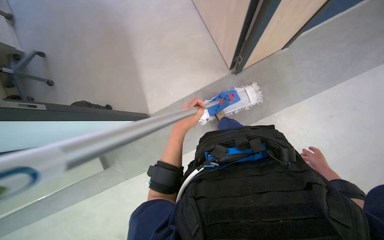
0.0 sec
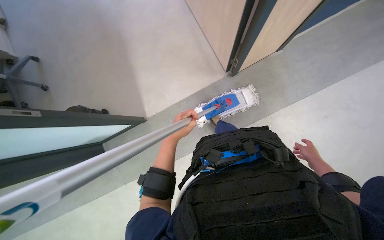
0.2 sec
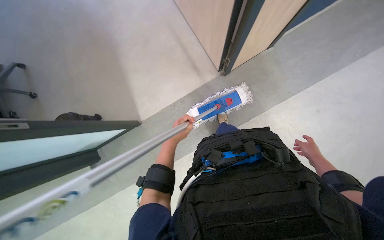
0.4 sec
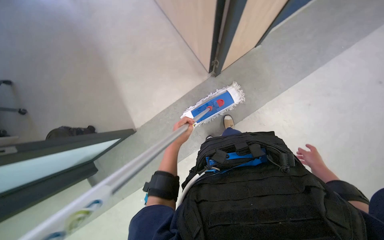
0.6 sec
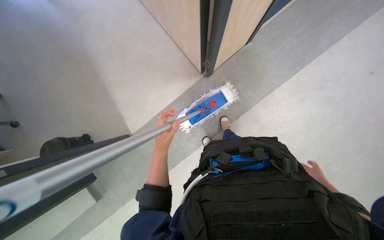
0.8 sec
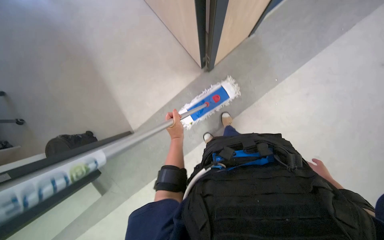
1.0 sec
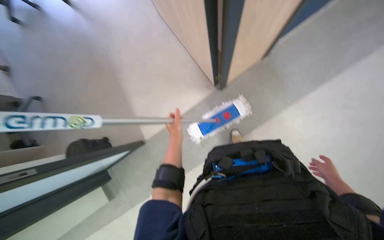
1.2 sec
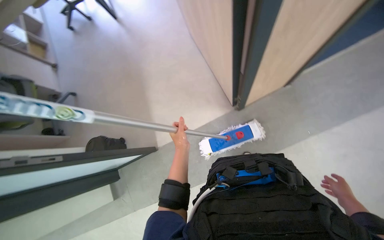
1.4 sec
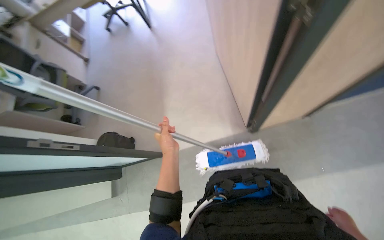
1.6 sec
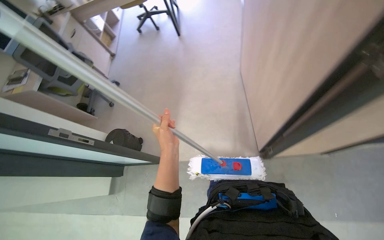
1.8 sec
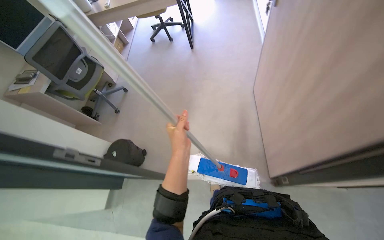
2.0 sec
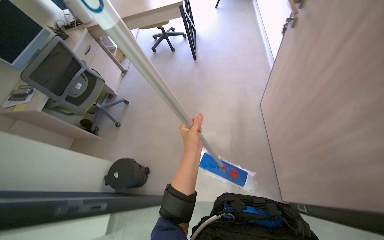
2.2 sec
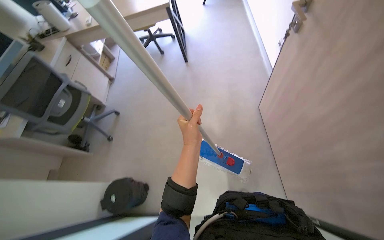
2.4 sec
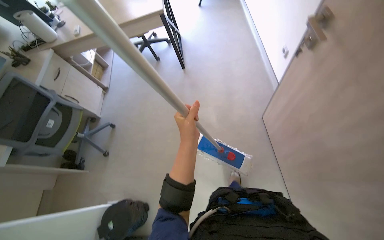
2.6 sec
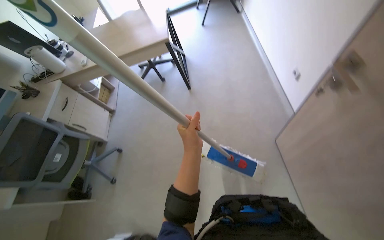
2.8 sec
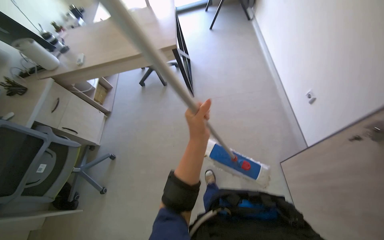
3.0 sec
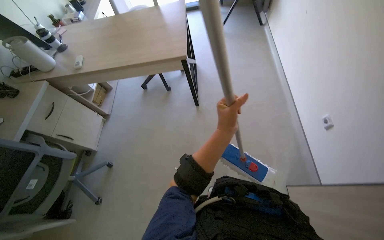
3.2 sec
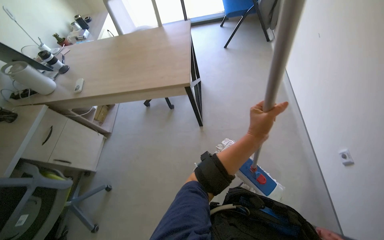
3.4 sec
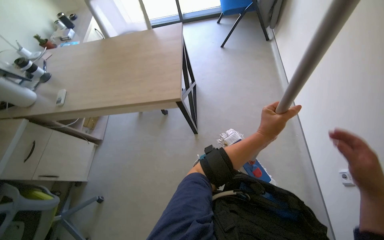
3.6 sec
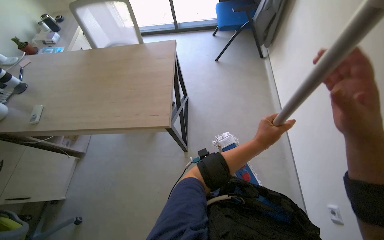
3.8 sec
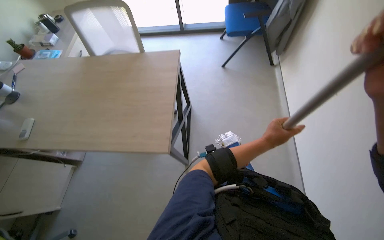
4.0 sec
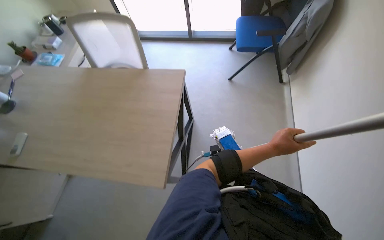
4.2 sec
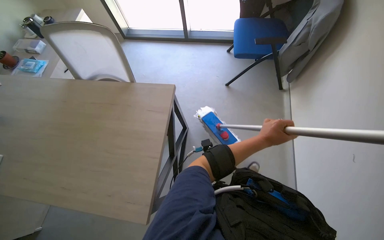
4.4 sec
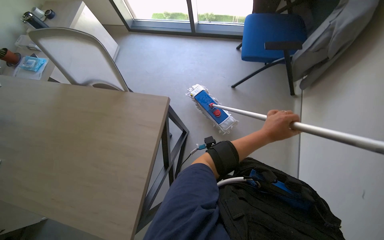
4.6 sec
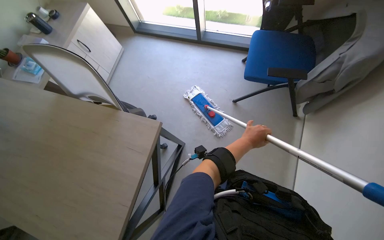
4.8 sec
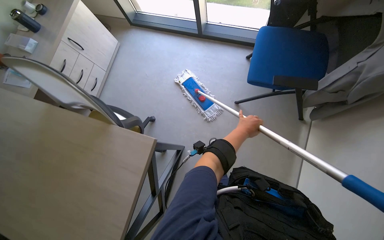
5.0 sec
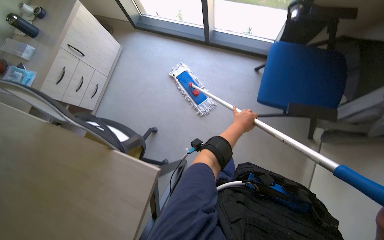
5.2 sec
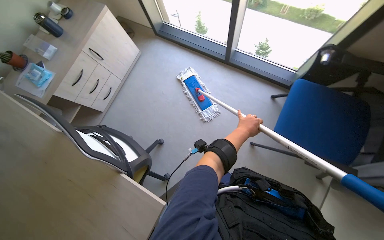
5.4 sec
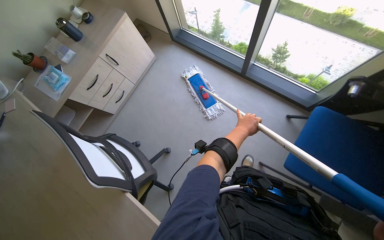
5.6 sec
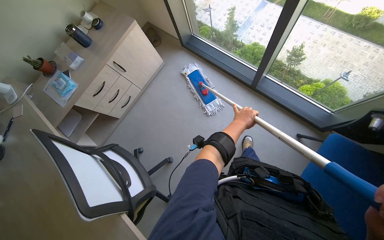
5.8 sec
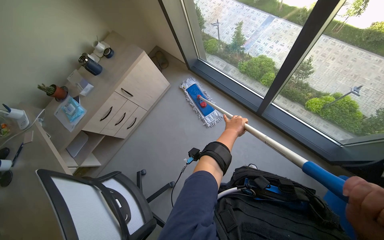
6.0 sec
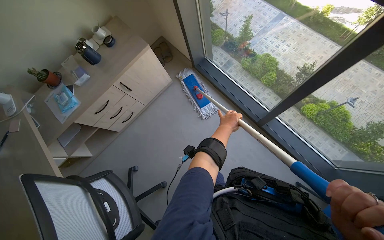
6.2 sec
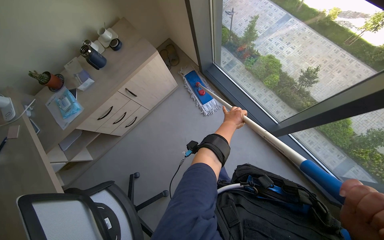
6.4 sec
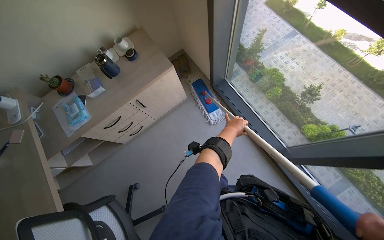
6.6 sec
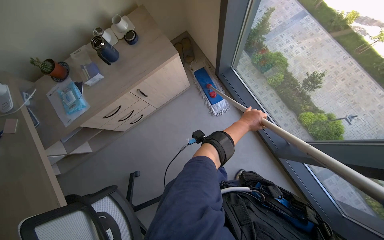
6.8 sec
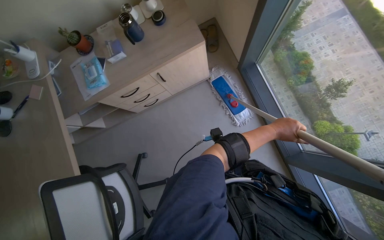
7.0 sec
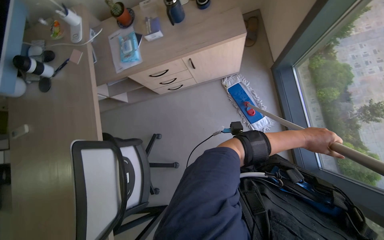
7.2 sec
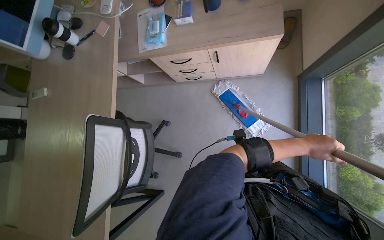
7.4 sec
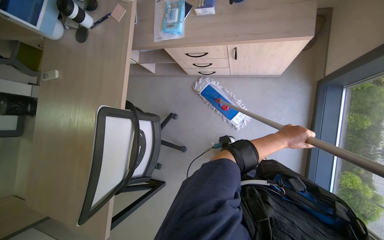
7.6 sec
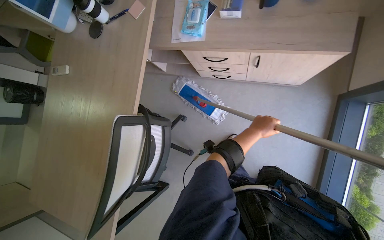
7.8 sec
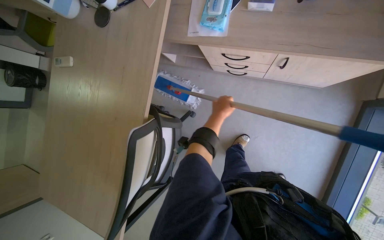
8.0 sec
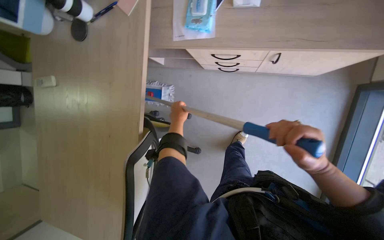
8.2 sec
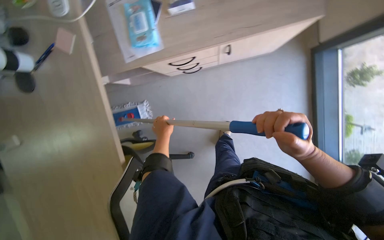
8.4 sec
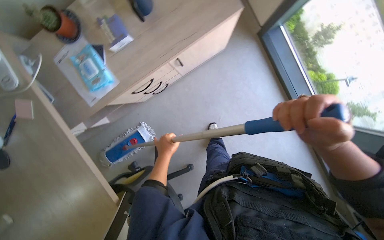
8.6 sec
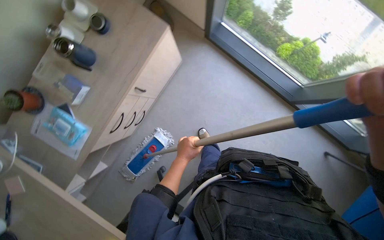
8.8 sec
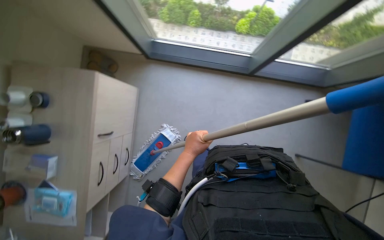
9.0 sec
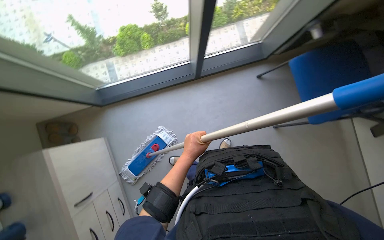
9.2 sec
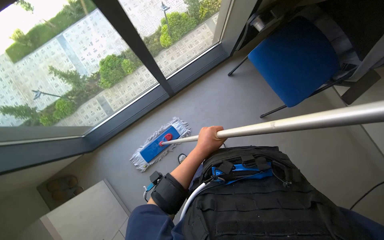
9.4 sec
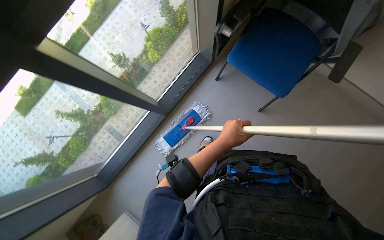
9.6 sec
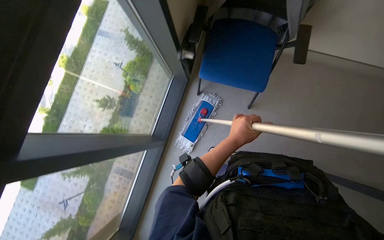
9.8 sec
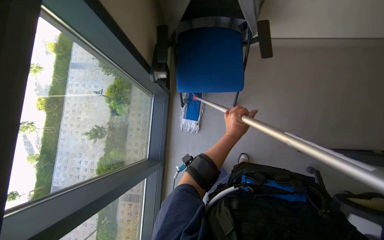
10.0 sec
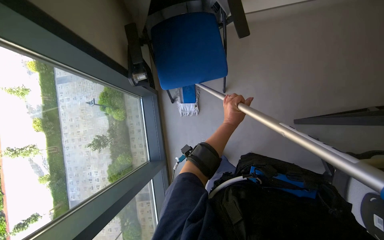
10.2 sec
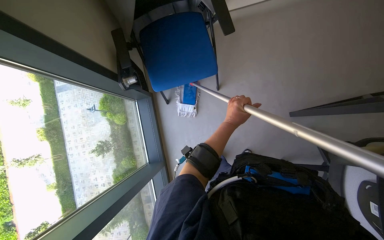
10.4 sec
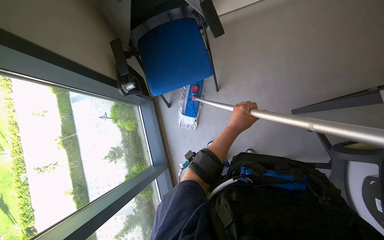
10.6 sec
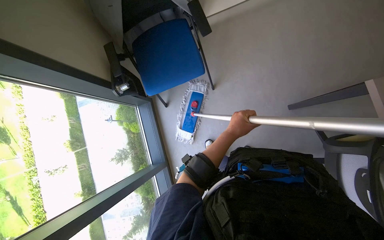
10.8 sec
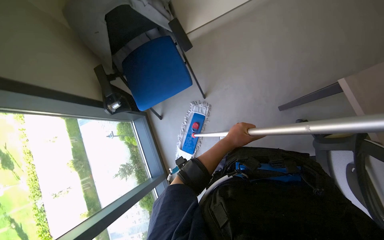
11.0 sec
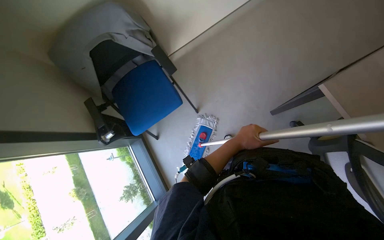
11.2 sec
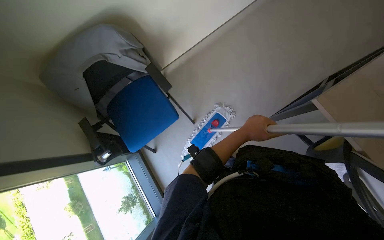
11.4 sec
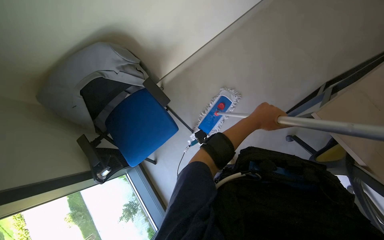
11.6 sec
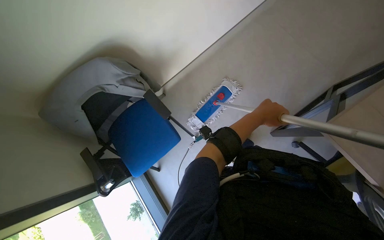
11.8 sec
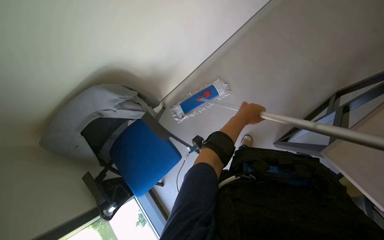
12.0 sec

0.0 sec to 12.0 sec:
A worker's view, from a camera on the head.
Job: mopping floor.
The whole recording: Mopping office floor. The worker mops the office floor, moving around desks and chairs.
0.0 sec to 1.6 sec: The wearer looks some 20 degrees further upward.
1.6 sec to 3.0 sec: The wearer moves some 50 cm. The view tilts some 20 degrees upward.
3.0 sec to 4.4 sec: The wearer moves about 1 m.
4.4 sec to 6.0 sec: The camera is carried some 1 m. The head rotates roughly 35 degrees to the left.
6.0 sec to 7.6 sec: The camera is carried about 50 cm. The camera pitches downward, by roughly 25 degrees. Everything in view rotates roughly 55 degrees clockwise.
7.6 sec to 9.0 sec: The scene turns some 60 degrees counterclockwise in the picture.
10.4 sec to 12.0 sec: The camera is carried some 60 cm. The camera pitches upward, by some 10 degrees. The scene rotates counterclockwise by about 25 degrees.

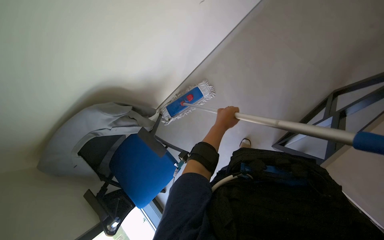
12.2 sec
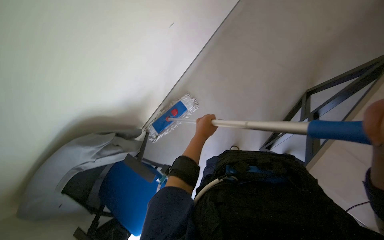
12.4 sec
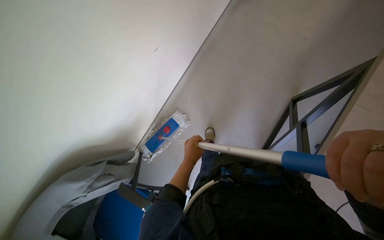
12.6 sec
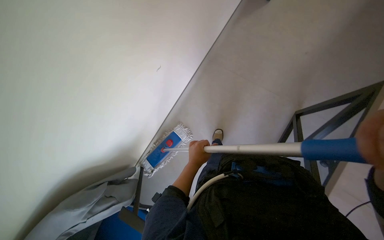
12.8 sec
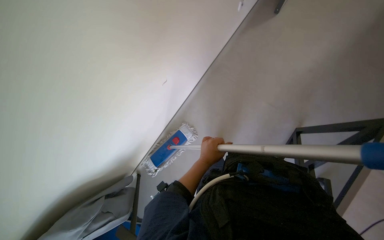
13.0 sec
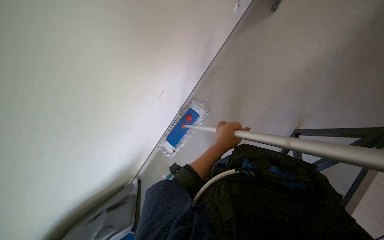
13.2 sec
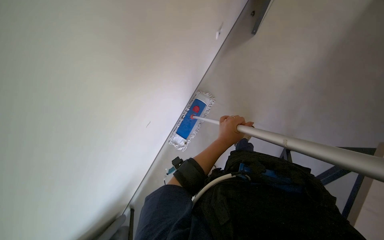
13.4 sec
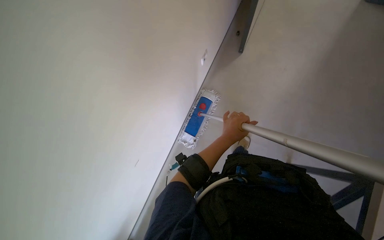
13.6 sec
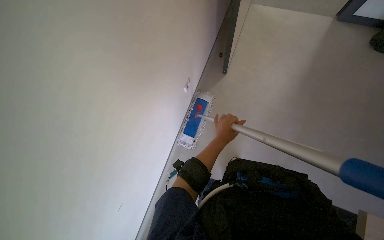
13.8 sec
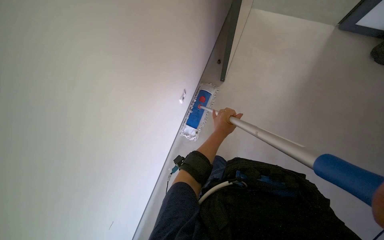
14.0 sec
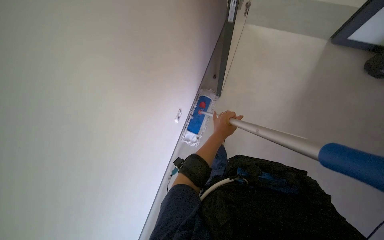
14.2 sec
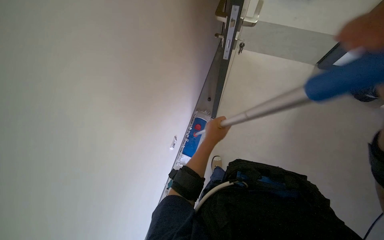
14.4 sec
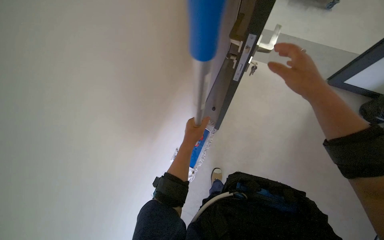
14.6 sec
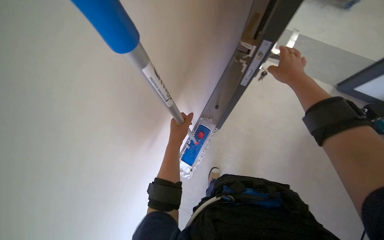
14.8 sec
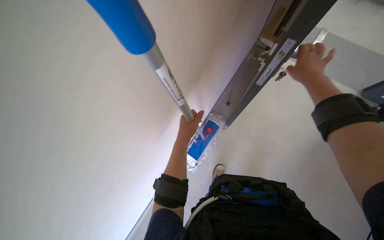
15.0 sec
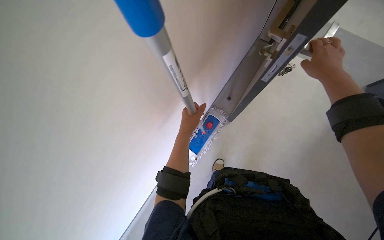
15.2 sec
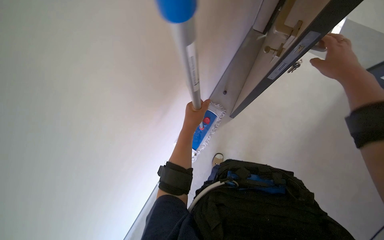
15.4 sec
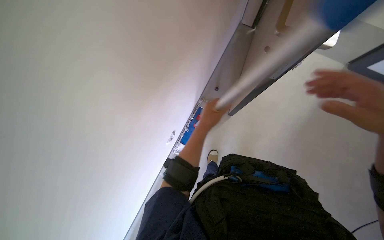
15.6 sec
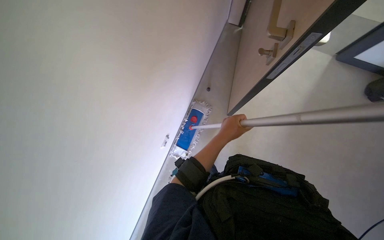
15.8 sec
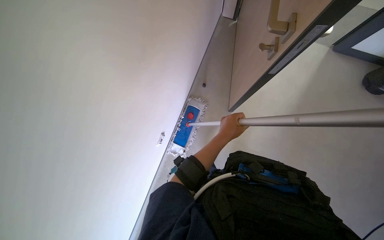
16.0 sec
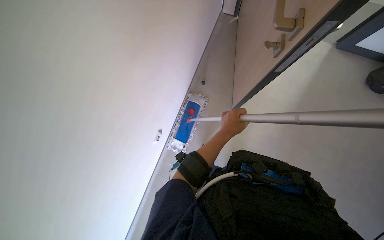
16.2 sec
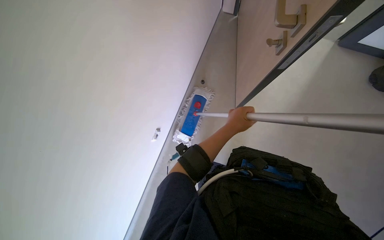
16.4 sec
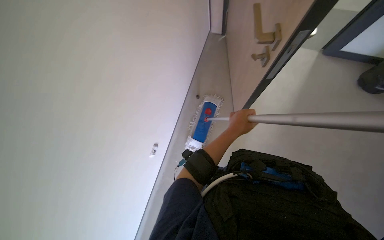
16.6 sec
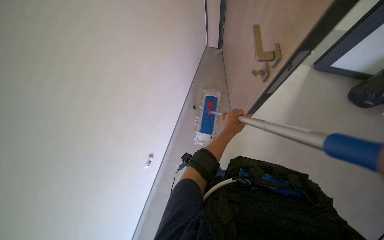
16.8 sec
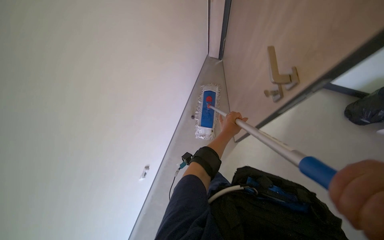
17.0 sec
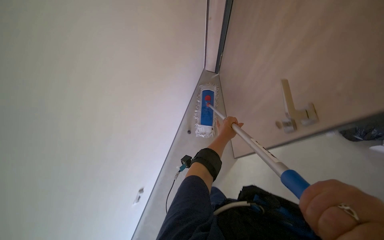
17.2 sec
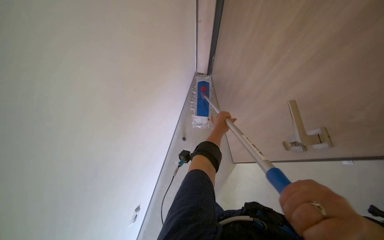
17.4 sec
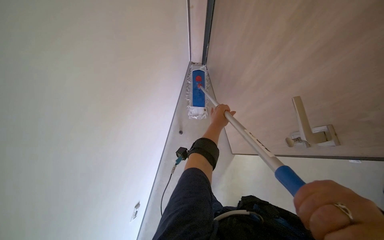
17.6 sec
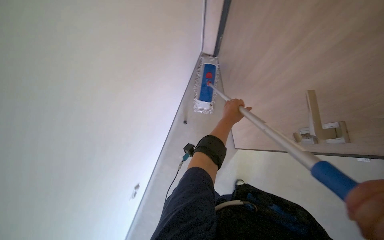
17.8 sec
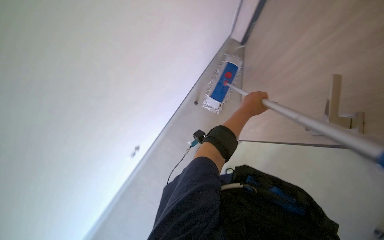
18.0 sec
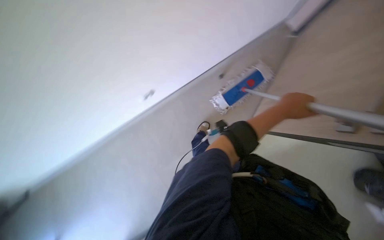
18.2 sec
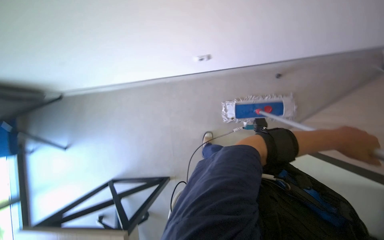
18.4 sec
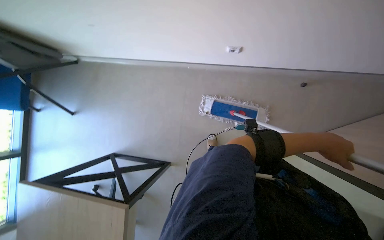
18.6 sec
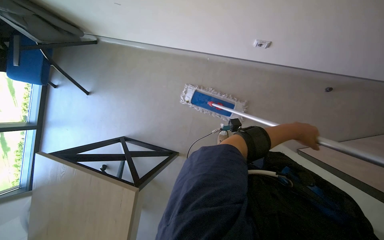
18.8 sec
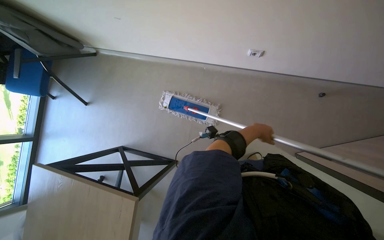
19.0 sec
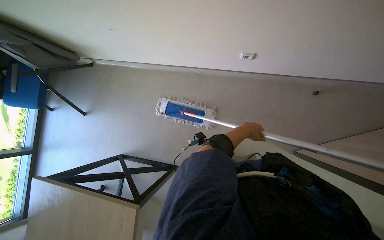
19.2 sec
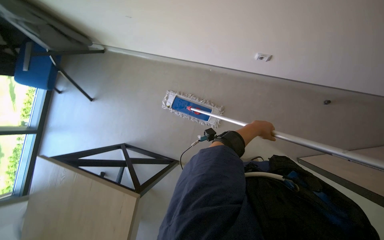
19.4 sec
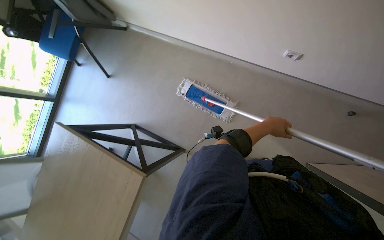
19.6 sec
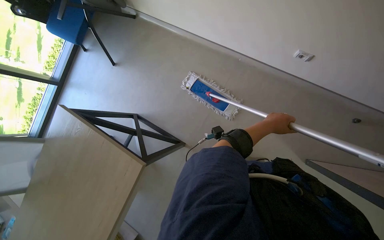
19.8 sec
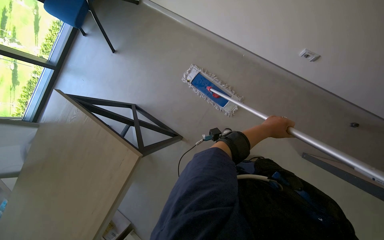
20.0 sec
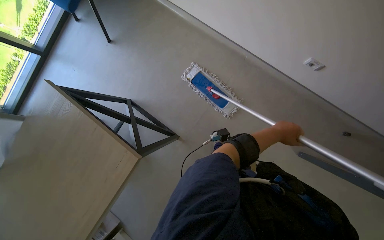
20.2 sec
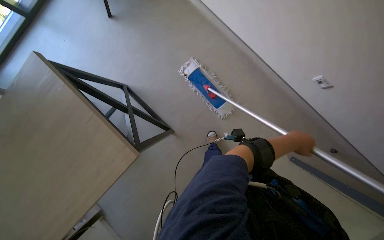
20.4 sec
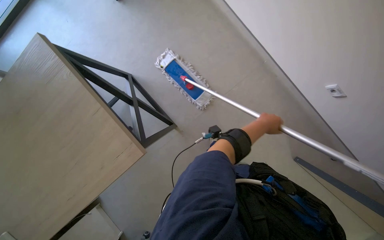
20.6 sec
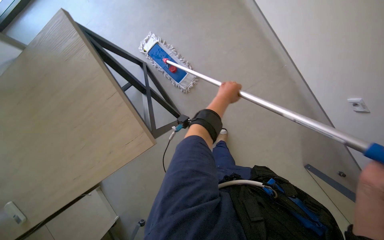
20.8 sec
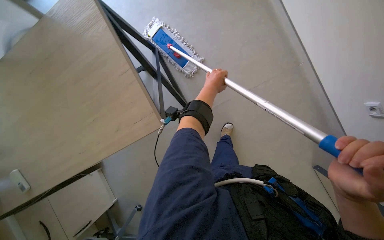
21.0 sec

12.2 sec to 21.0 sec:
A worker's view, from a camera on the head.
Job: mopping floor.
The whole recording: Mopping office floor. The worker mops the office floor, moving around desks and chairs.
12.2 sec to 13.6 sec: The camera travels about 40 cm.
13.6 sec to 15.2 sec: The left hand travels to the left by approximately 15 cm.
15.2 sec to 16.6 sec: The left hand shifts approximately 10 cm to the right.
18.0 sec to 19.6 sec: The scene turns roughly 35 degrees clockwise in the picture. The left hand is displaced farther from the camera by roughly 10 cm.
19.6 sec to 21.0 sec: The wearer looks roughly 20 degrees further downward. The left hand heads to the left, covering some 25 cm.
